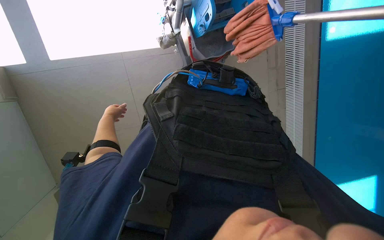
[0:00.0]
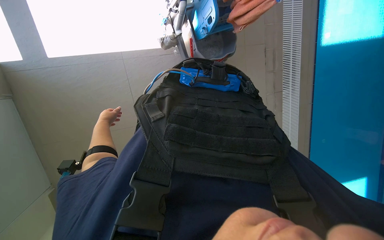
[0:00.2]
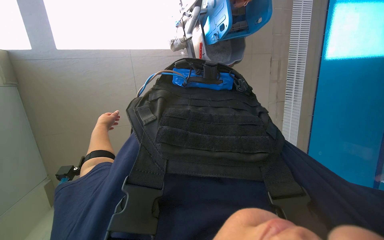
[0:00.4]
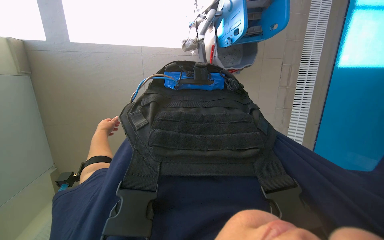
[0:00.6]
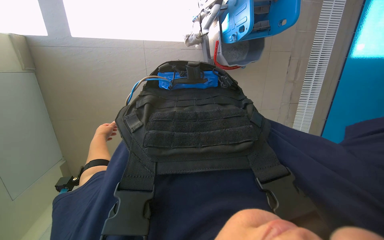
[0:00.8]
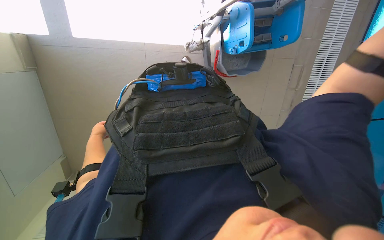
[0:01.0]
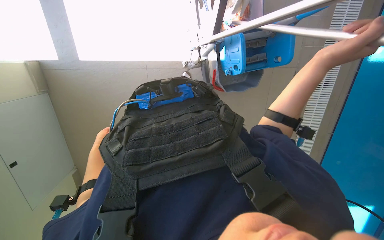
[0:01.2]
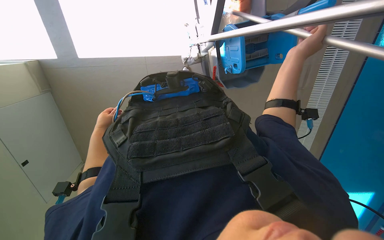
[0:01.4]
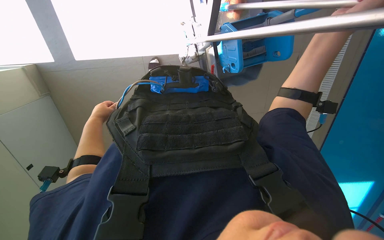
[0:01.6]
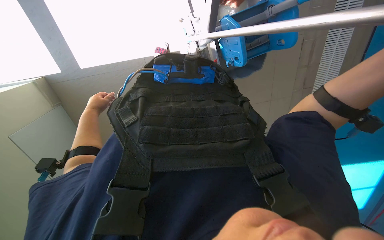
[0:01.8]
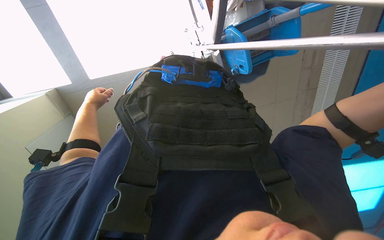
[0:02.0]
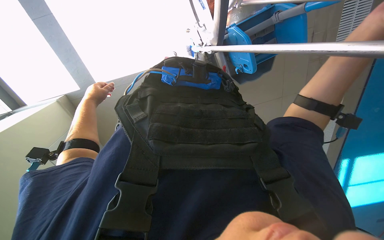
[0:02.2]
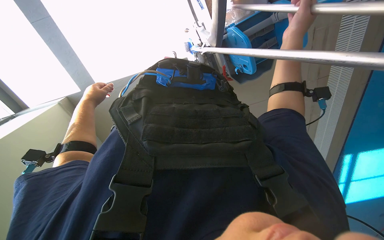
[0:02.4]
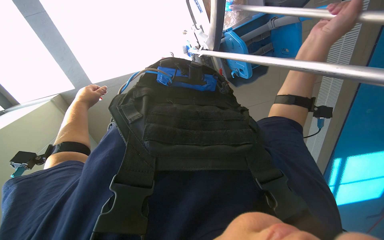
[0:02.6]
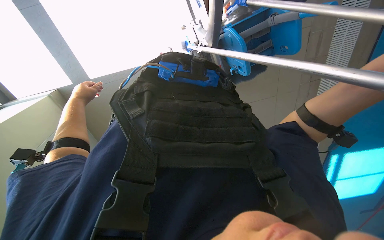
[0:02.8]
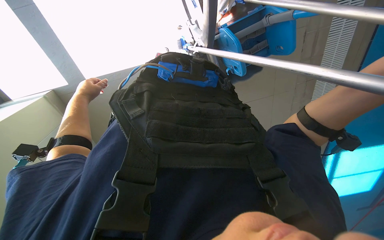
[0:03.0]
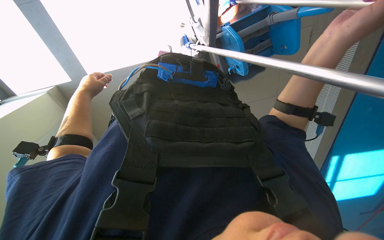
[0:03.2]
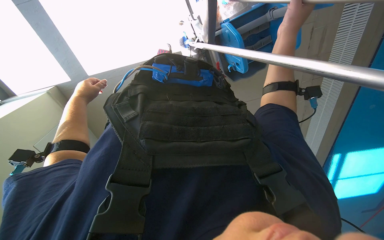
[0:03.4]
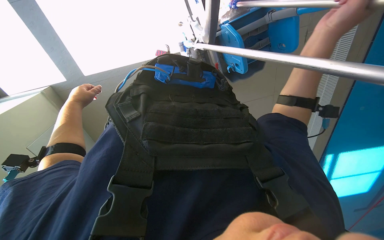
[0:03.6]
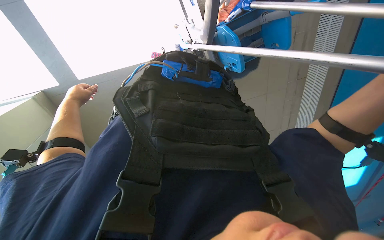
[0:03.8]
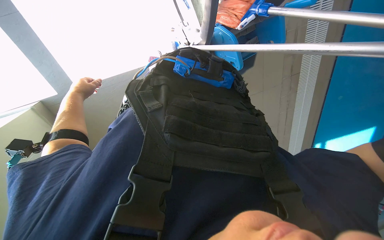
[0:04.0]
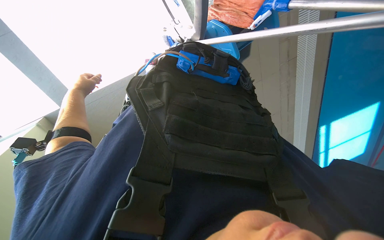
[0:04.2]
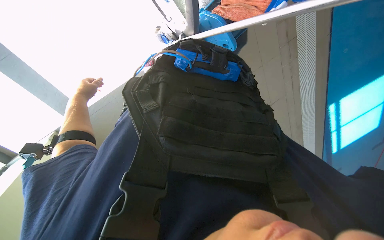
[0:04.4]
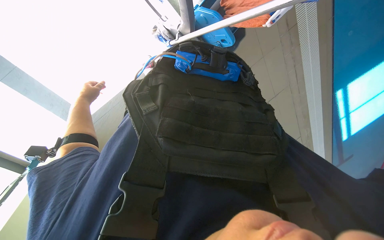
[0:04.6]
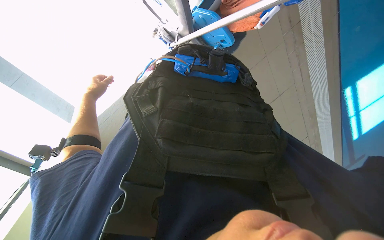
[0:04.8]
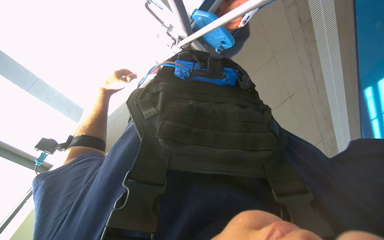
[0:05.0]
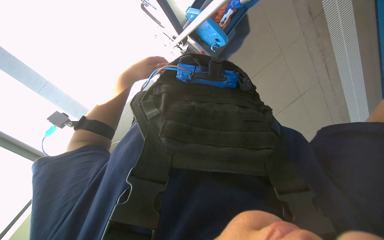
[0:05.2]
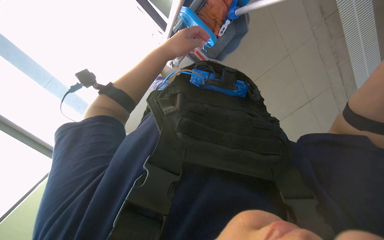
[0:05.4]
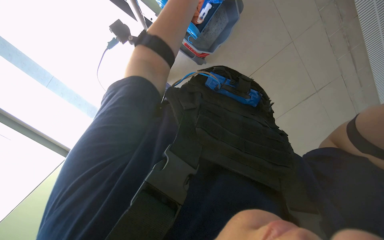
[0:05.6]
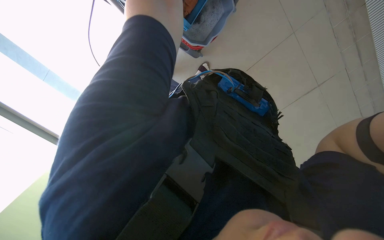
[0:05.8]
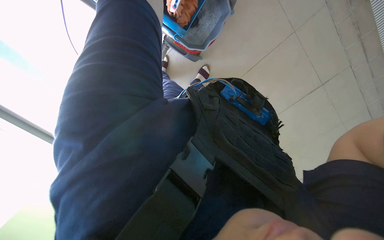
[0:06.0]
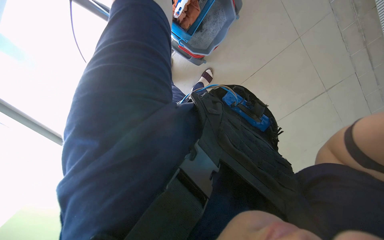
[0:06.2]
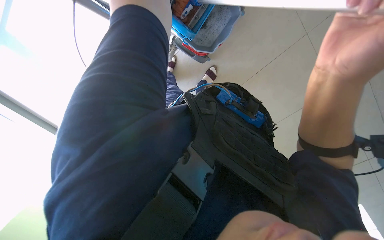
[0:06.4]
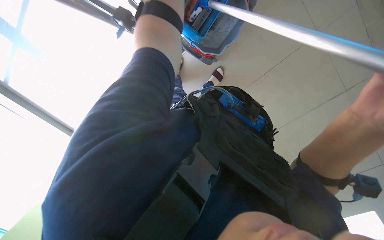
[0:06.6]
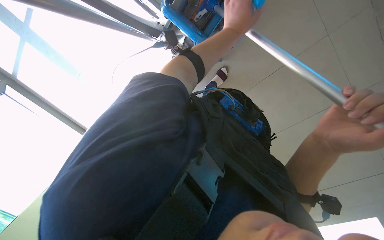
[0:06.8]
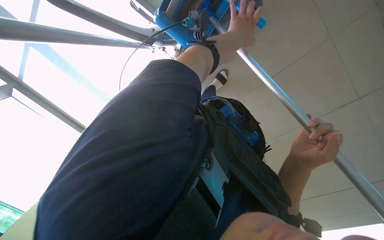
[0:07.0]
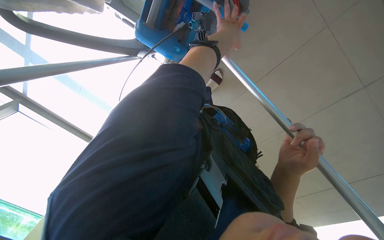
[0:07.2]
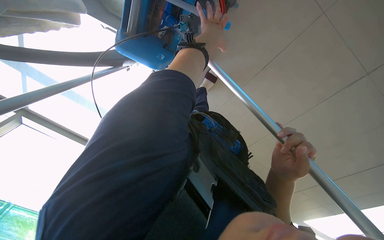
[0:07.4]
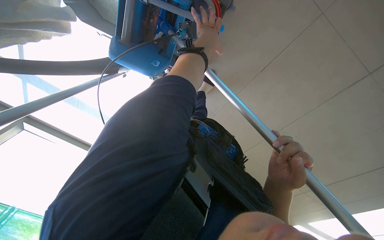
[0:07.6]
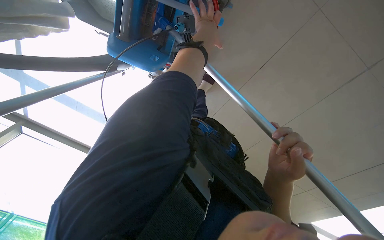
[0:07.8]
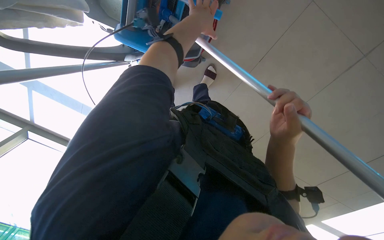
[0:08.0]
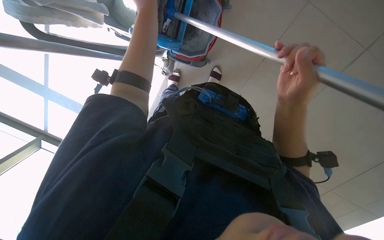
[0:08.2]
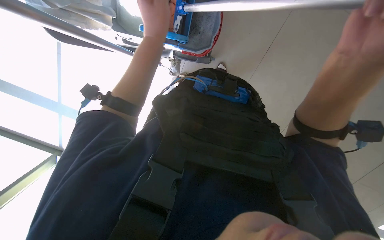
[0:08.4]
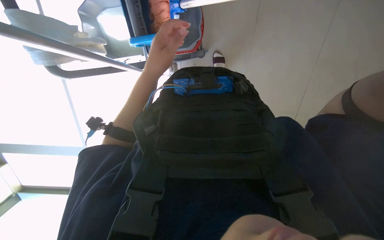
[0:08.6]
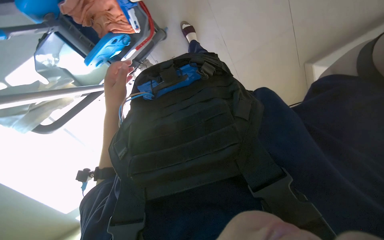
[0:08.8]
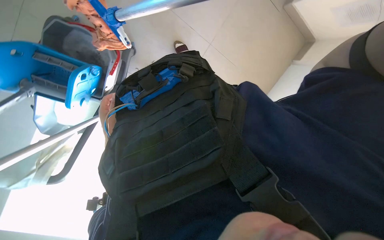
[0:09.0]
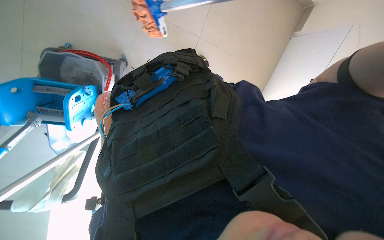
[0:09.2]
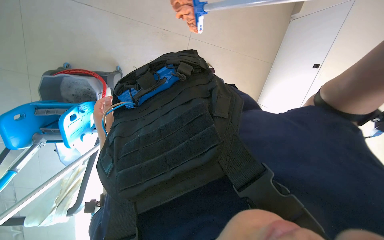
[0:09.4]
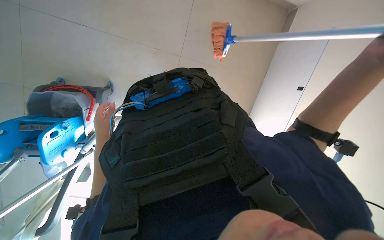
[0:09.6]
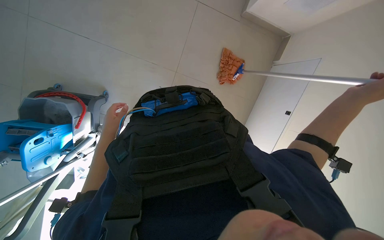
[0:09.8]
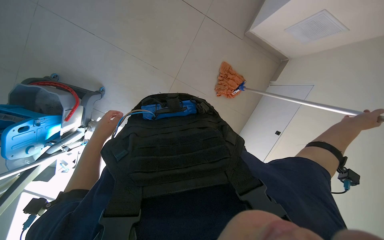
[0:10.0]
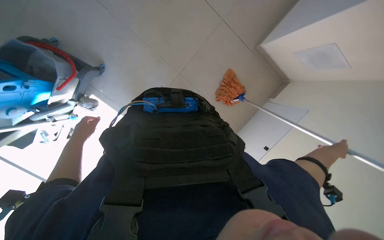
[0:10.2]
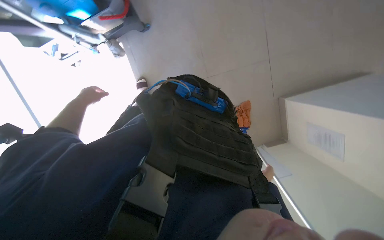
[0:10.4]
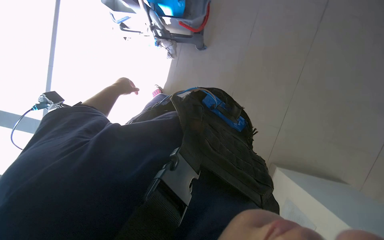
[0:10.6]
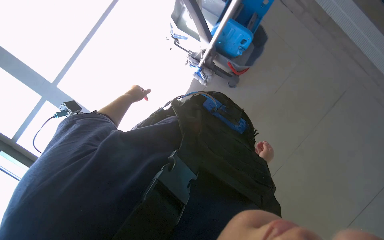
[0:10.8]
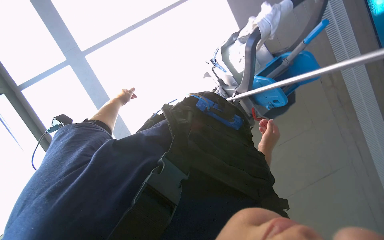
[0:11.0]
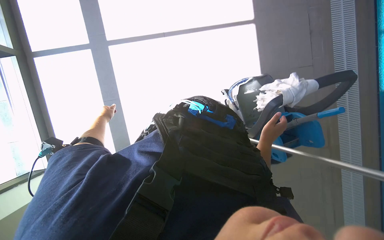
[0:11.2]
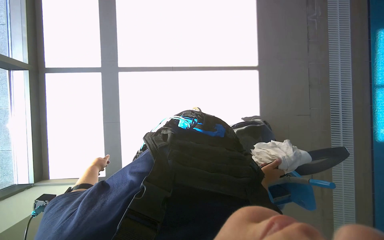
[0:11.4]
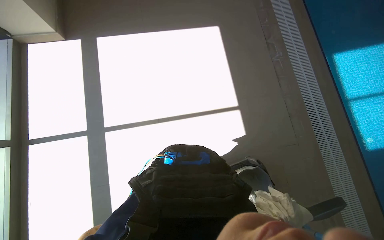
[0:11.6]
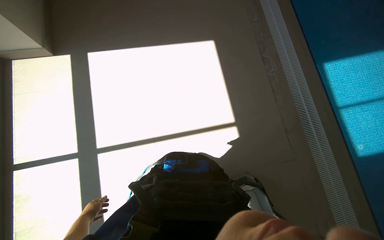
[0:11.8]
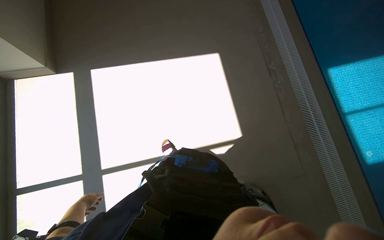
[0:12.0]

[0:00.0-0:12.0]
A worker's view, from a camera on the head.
Job: mopping floor.
The whole recording: Mopping pool deck floor. The worker mops the tiled floor around the pool with a long-handled mop.
0:01.6 to 0:03.0: The left hand is displaced up the picture by approximately 15 cm.
0:04.4 to 0:06.0: Everything in view rotates roughly 30 degrees clockwise.
0:06.0 to 0:07.6: The view tips upward by some 15 degrees.
0:09.0 to 0:10.4: The view swings some 15 degrees to the right. The camera pitches upward, by approximately 25 degrees. The scene rotates clockwise by approximately 70 degrees.
0:10.4 to 0:12.0: The head travels about 70 cm. The camera pitches upward, by about 15 degrees. The scene turns some 40 degrees clockwise in the picture.

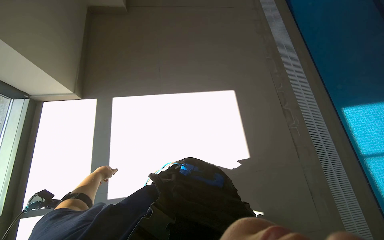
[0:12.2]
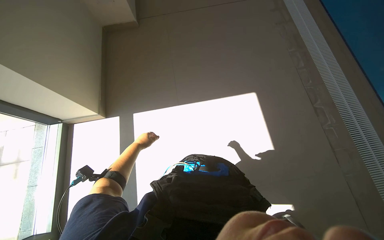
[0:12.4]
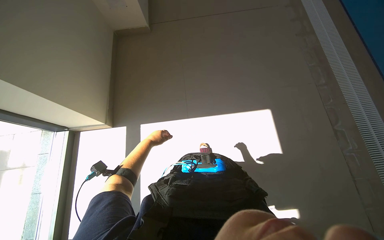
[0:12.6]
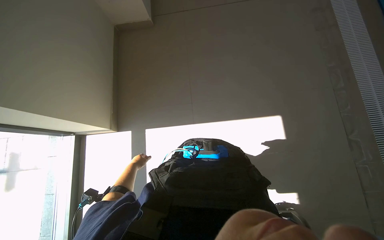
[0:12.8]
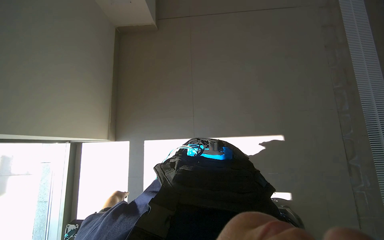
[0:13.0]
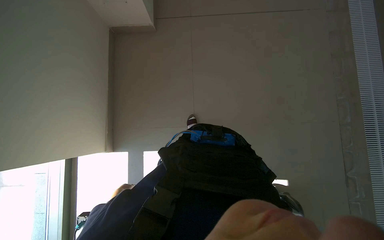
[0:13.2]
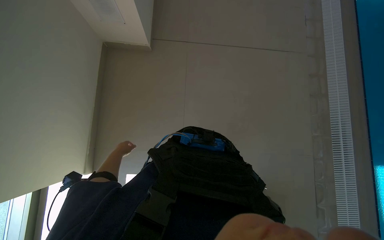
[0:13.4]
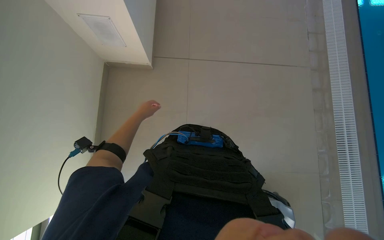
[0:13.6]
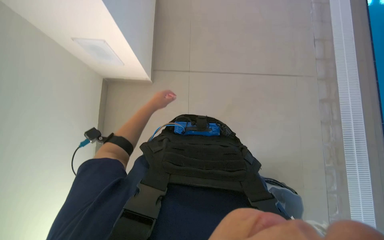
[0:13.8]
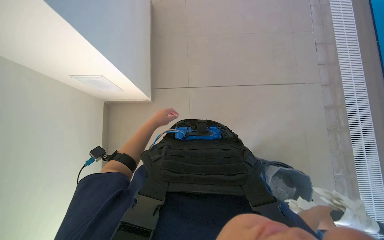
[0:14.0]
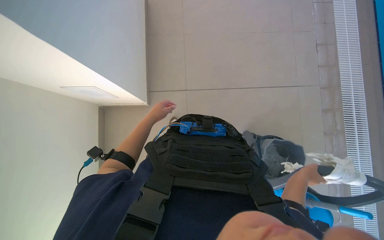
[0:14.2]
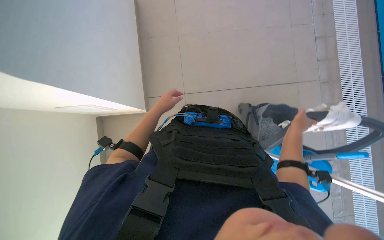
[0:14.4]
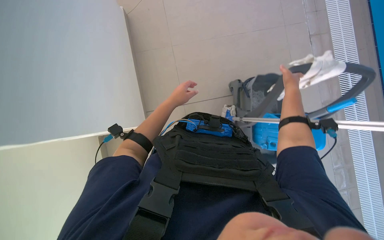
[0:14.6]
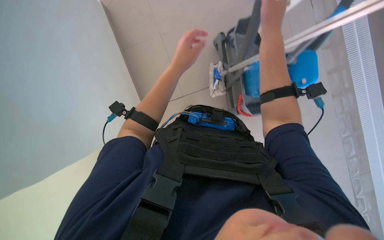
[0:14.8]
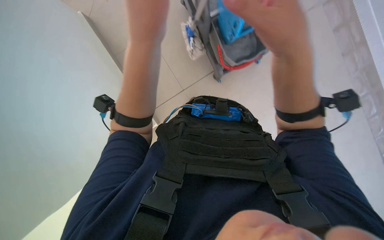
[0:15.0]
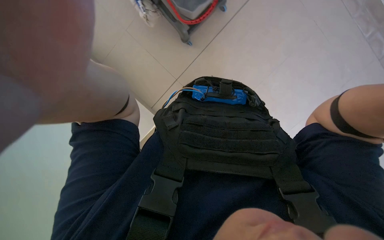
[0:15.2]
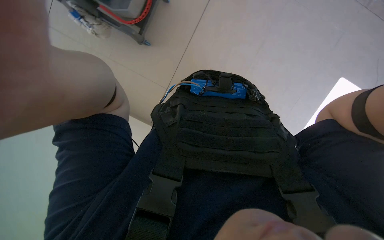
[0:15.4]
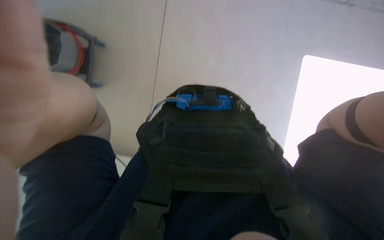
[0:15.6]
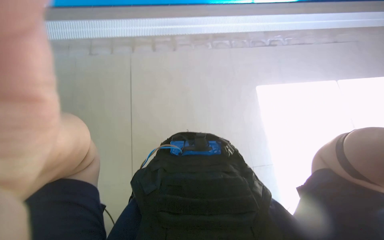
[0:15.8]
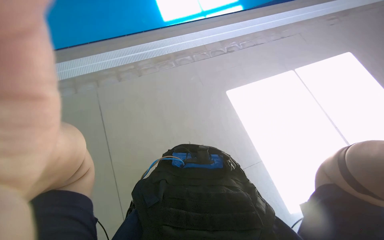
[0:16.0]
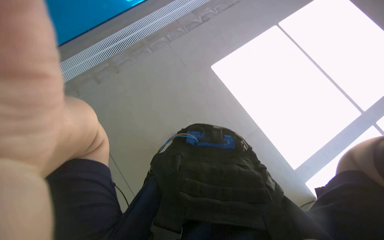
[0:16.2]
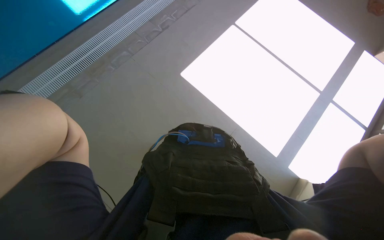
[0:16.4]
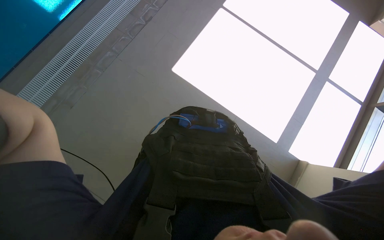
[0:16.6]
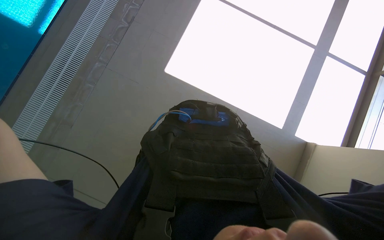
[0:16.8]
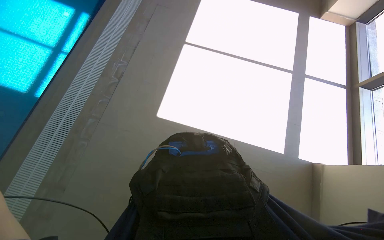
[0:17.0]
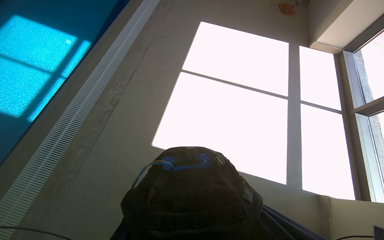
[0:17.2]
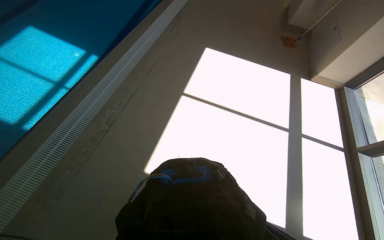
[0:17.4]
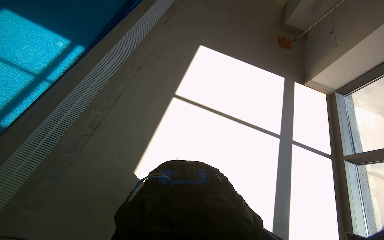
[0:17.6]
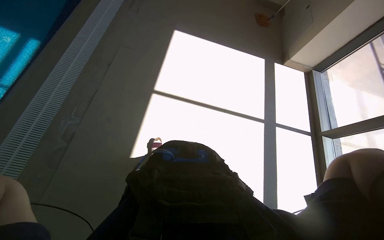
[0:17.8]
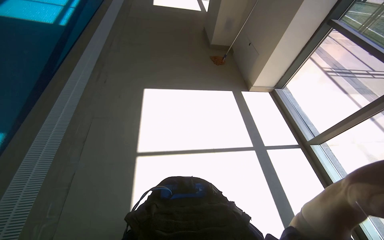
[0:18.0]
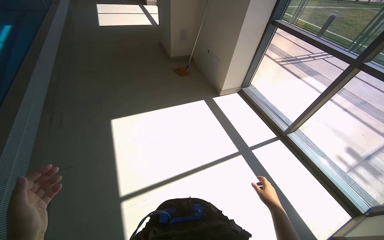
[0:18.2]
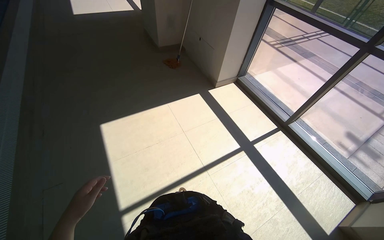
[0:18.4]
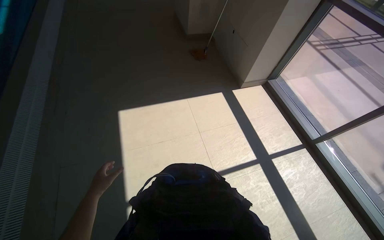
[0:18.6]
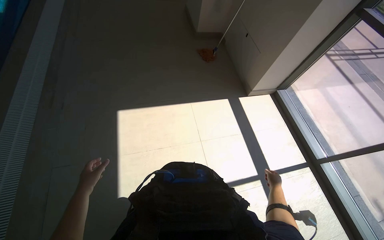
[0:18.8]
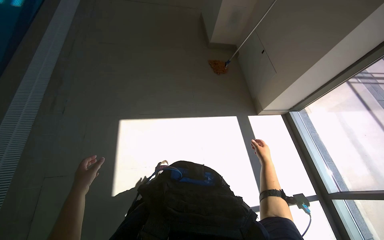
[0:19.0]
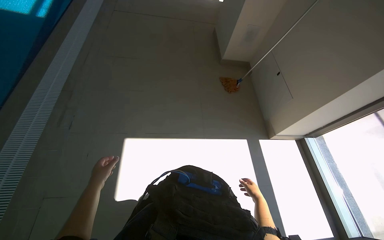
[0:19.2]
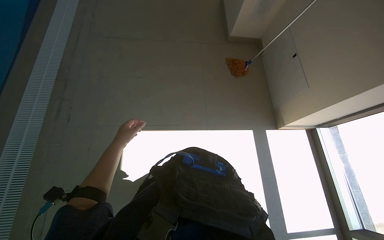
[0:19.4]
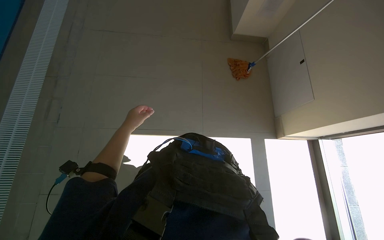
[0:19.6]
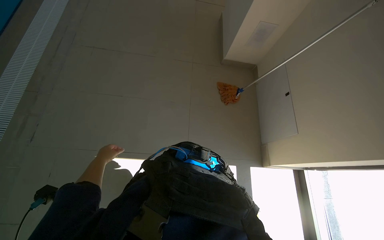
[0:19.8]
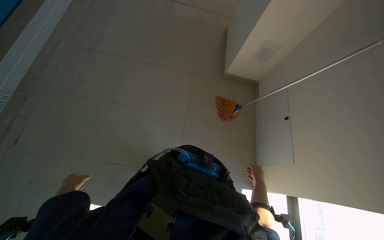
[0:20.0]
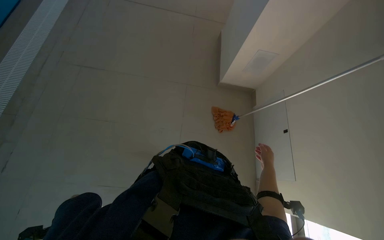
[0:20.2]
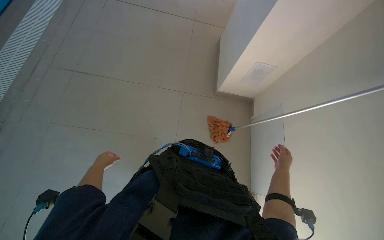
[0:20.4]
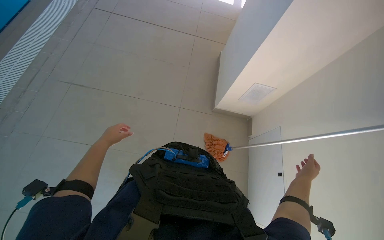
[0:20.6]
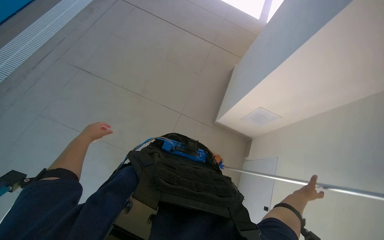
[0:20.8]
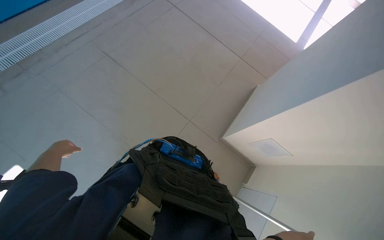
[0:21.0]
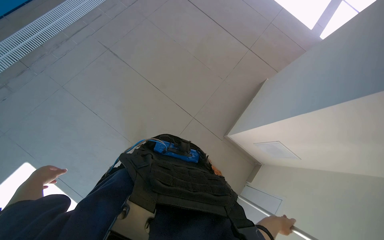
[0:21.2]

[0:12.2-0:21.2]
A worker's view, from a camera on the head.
Job: mopping floor.
The whole recording: Mopping pool deck floor. The worker mops the tiled floor around the pool with a long-handled mop.
0:15.2 to 0:16.6: The wearer's head swings some 20 degrees to the right. The wearer looks approximately 25 degrees further upward.
0:16.6 to 0:18.2: The camera travels some 1 m. The wearer's head swings approximately 45 degrees to the right. The wearer looks about 15 degrees further upward.
0:18.2 to 0:19.8: The camera is carried about 1.5 m. The view tips downward by roughly 15 degrees. The scene rotates clockwise by approximately 30 degrees.
